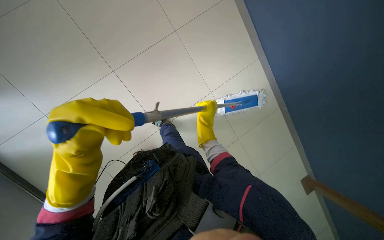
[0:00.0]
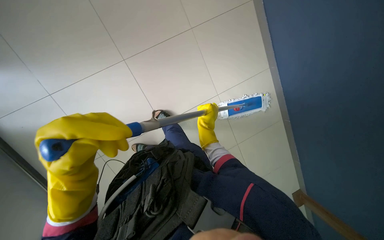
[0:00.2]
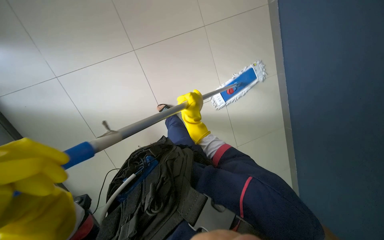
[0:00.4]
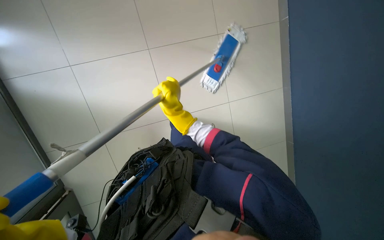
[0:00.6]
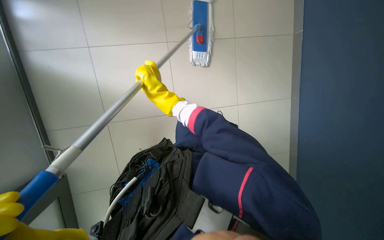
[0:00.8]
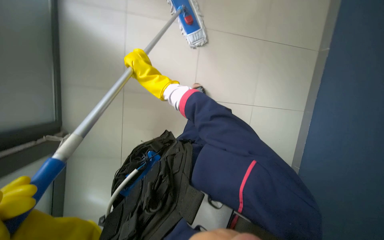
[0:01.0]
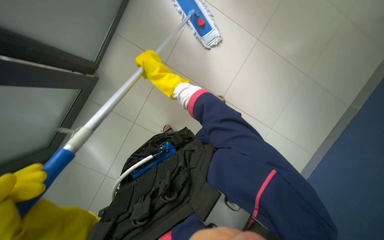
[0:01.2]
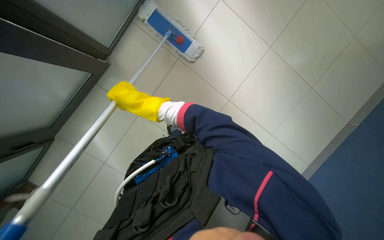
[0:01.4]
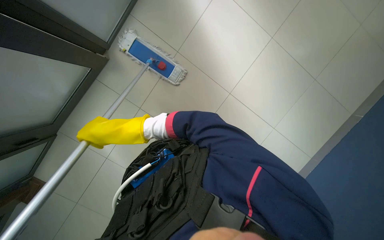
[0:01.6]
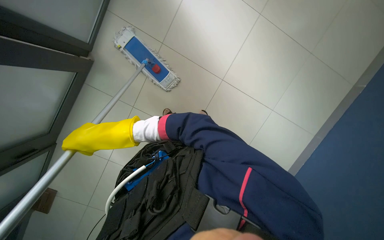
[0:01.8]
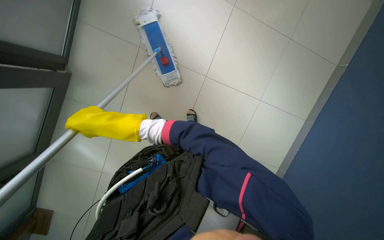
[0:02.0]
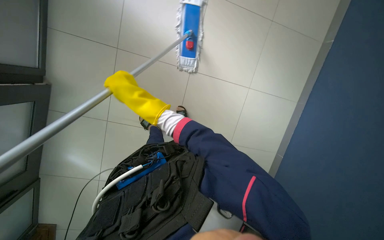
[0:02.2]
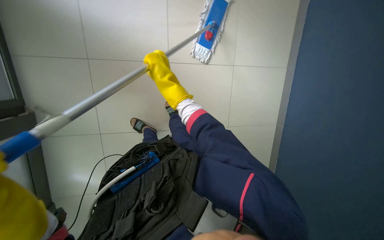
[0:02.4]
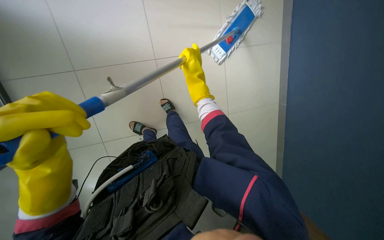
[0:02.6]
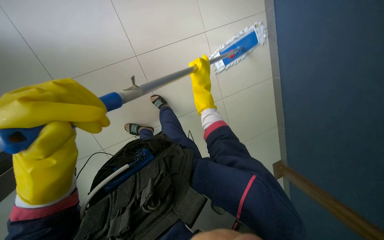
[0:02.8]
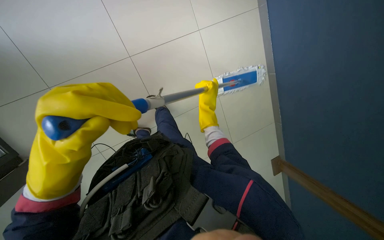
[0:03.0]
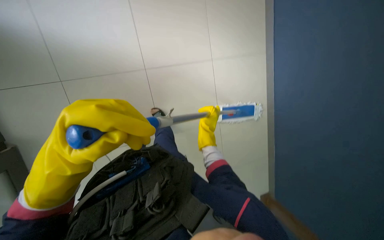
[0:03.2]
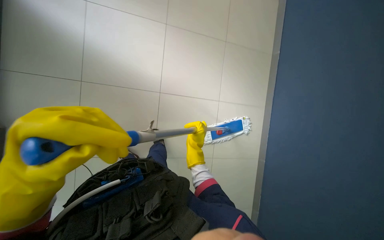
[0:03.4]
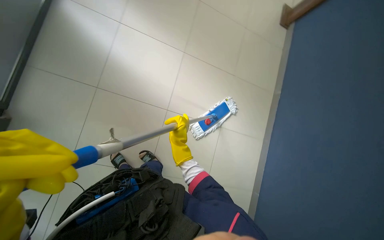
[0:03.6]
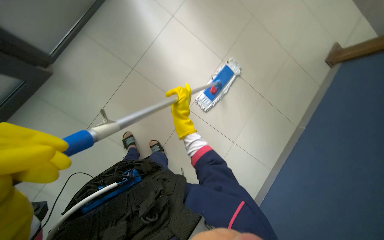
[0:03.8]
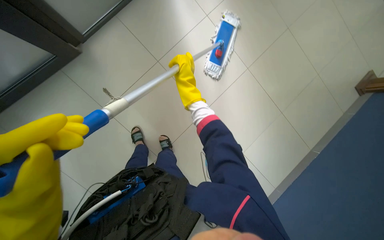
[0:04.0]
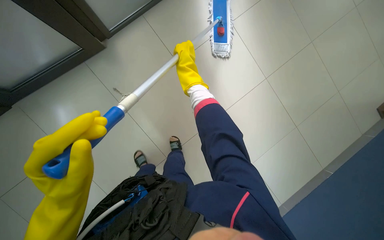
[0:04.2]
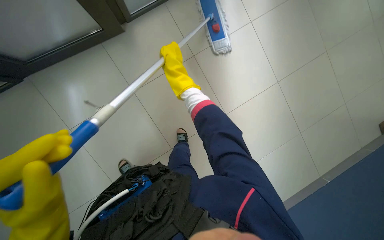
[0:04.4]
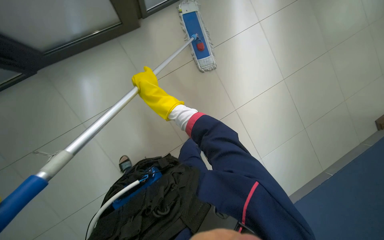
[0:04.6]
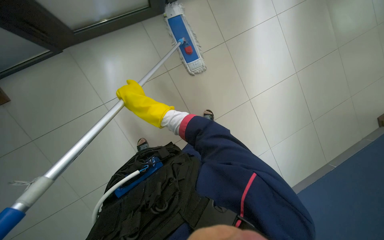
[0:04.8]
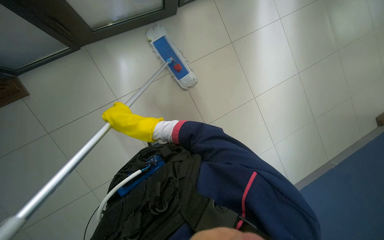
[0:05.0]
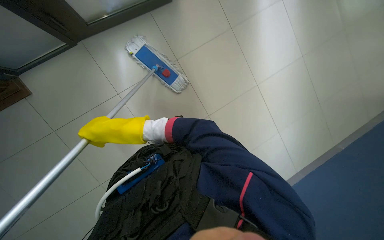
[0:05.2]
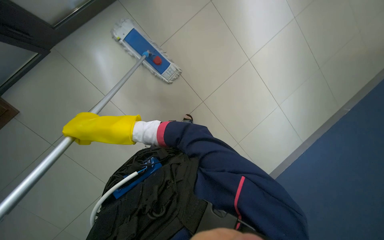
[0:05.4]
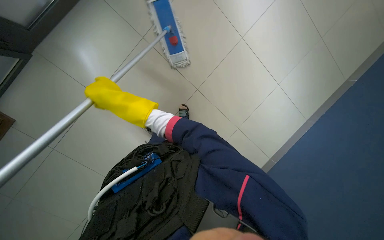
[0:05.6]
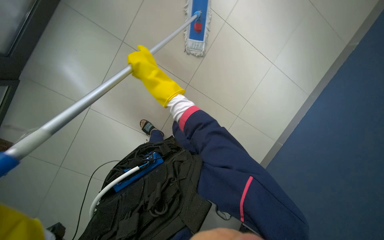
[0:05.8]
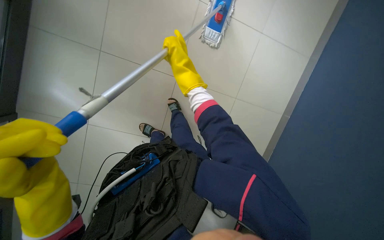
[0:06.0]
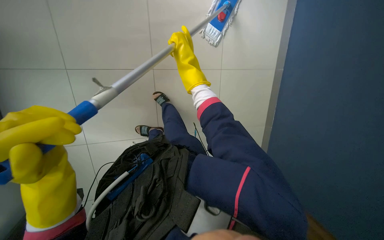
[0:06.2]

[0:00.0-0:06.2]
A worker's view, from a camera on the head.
Job: mopping floor.
The whole recording: Mopping the floor. The worker is mopping thr floor.
0:00.0 to 0:01.6: The right hand travels to the left and nearer to the camera by some 30 cm.
0:04.6 to 0:06.2: The right hand goes approximately 20 cm to the right and up the picture.

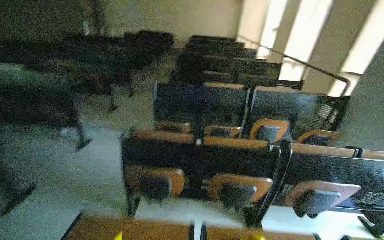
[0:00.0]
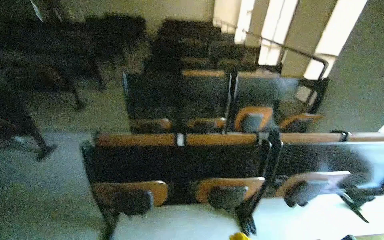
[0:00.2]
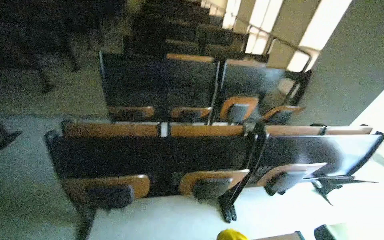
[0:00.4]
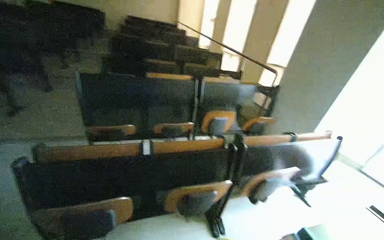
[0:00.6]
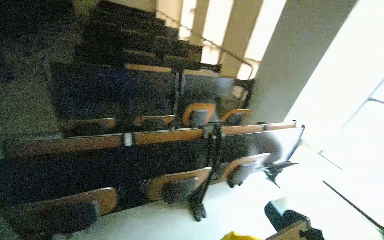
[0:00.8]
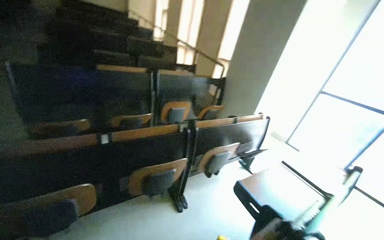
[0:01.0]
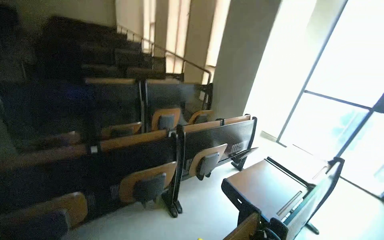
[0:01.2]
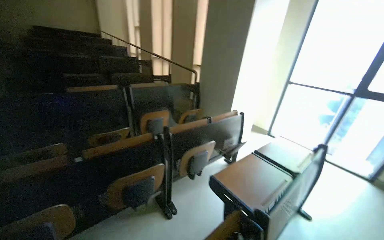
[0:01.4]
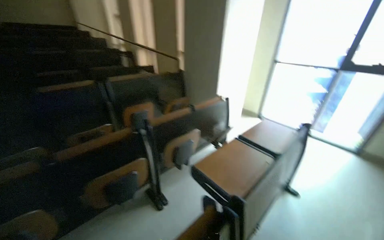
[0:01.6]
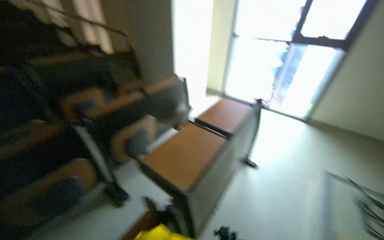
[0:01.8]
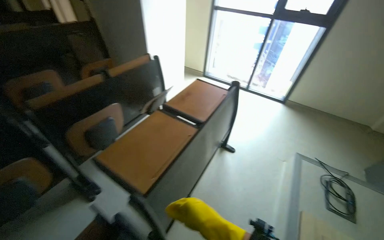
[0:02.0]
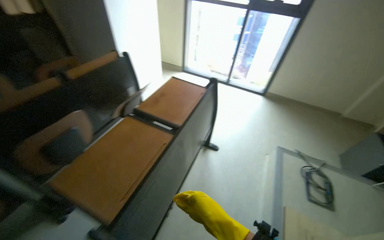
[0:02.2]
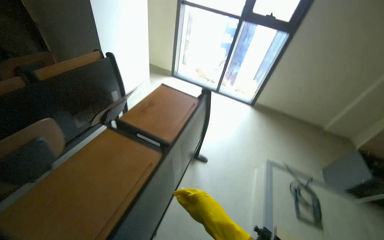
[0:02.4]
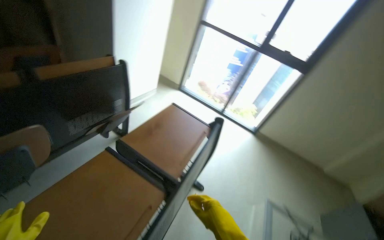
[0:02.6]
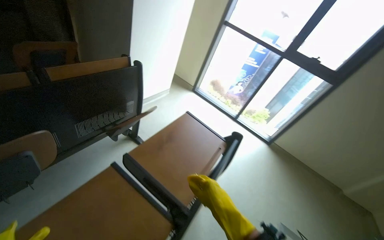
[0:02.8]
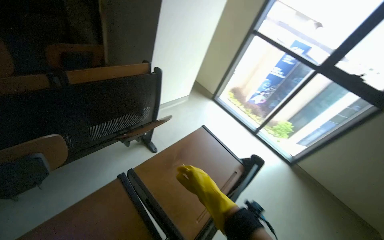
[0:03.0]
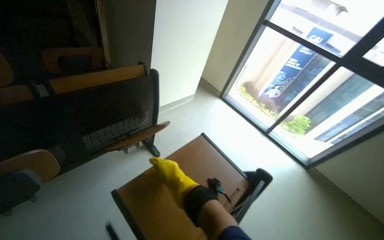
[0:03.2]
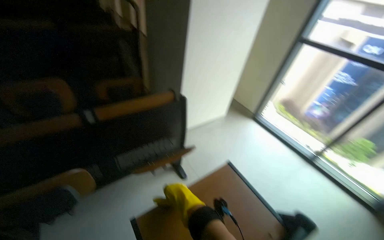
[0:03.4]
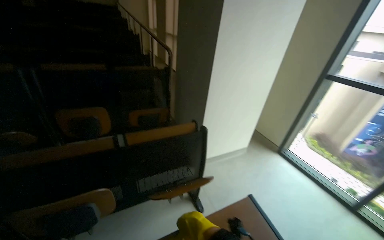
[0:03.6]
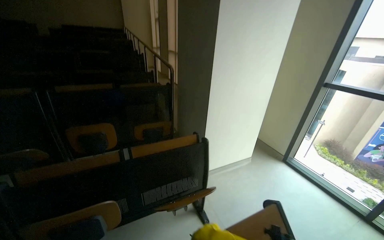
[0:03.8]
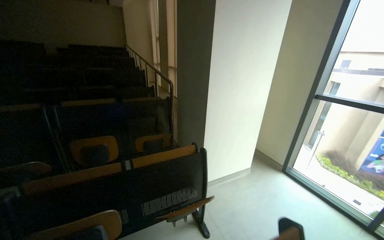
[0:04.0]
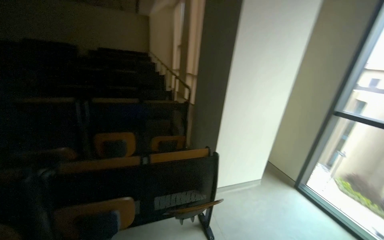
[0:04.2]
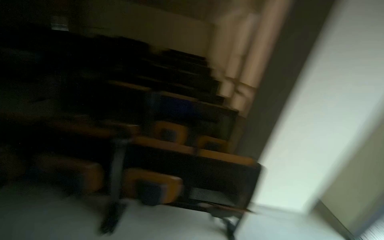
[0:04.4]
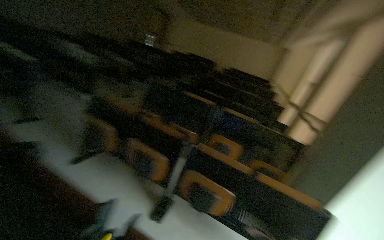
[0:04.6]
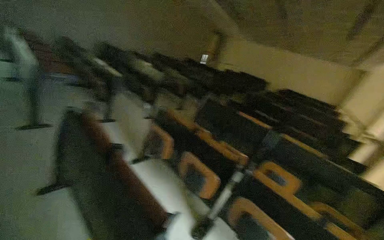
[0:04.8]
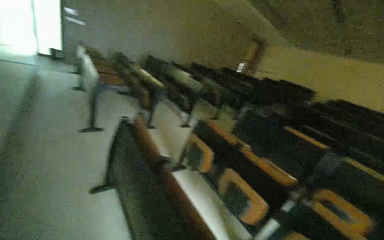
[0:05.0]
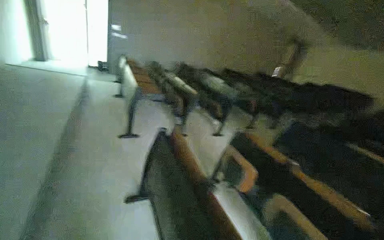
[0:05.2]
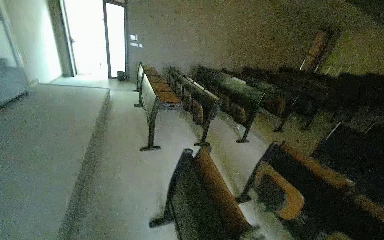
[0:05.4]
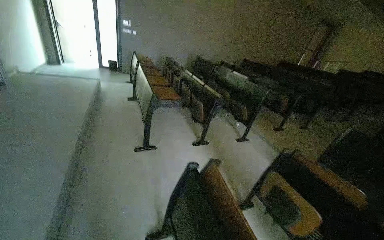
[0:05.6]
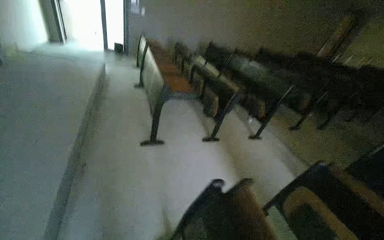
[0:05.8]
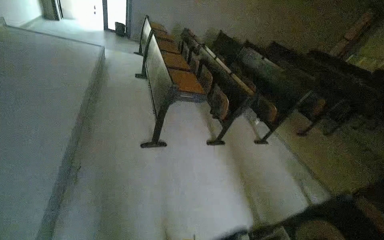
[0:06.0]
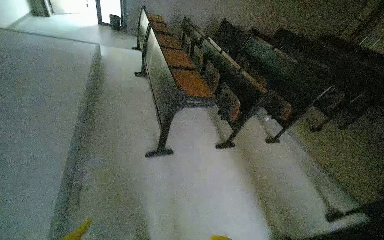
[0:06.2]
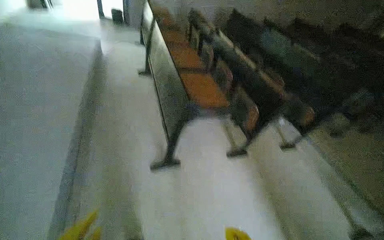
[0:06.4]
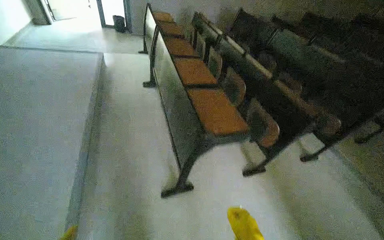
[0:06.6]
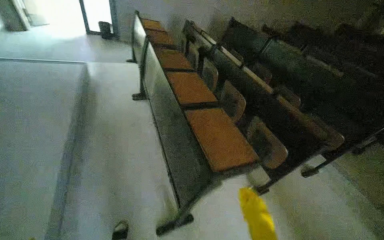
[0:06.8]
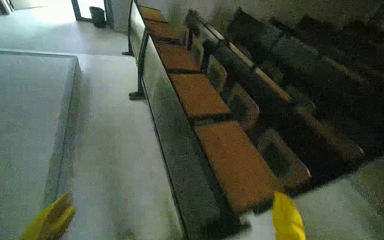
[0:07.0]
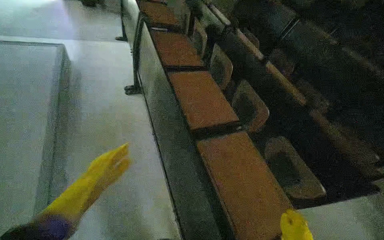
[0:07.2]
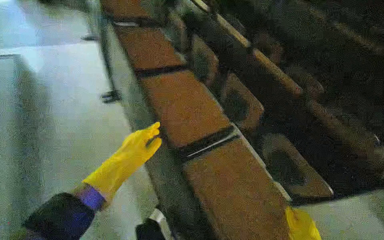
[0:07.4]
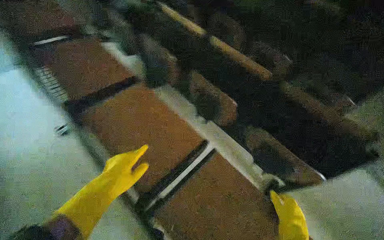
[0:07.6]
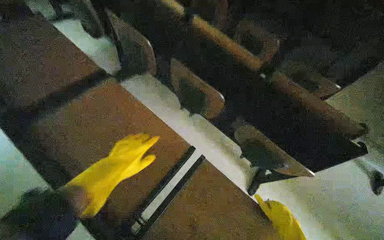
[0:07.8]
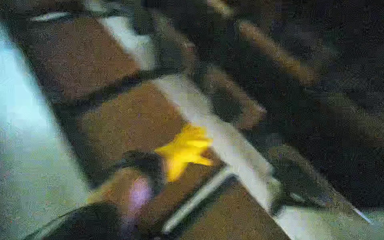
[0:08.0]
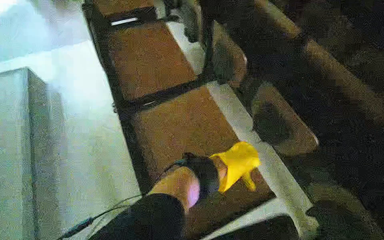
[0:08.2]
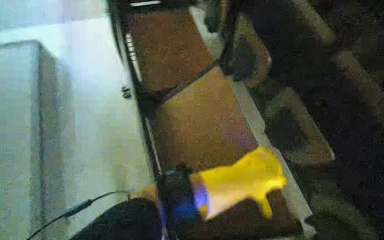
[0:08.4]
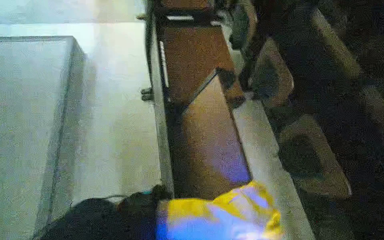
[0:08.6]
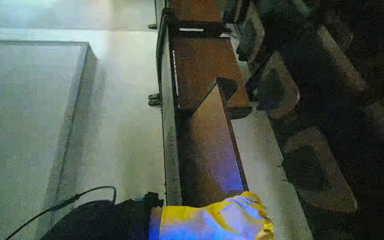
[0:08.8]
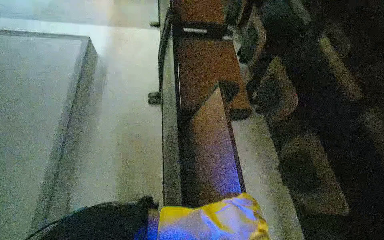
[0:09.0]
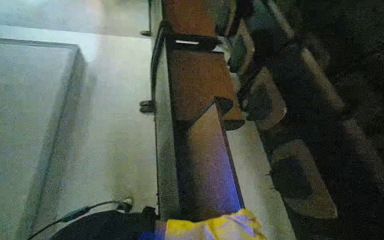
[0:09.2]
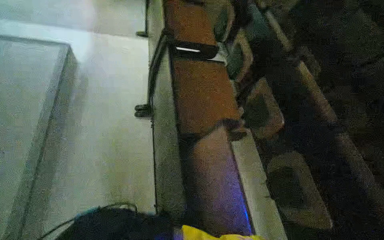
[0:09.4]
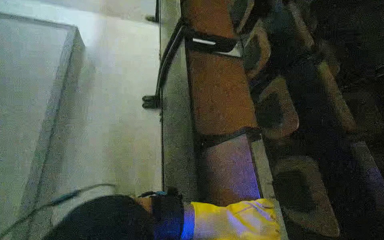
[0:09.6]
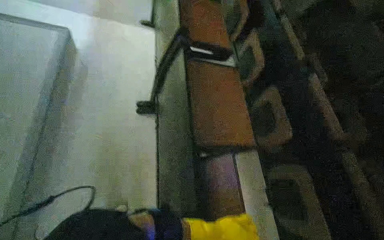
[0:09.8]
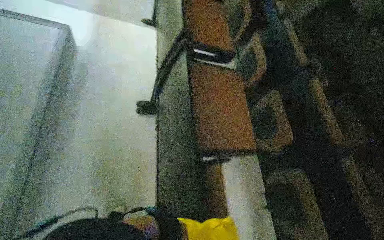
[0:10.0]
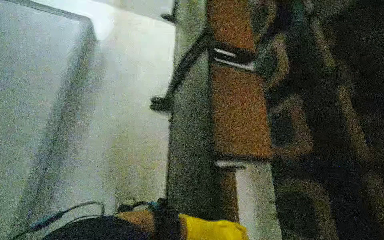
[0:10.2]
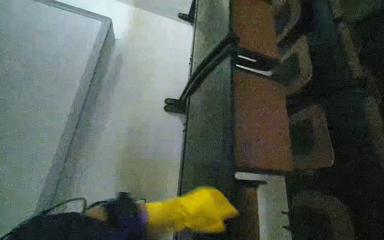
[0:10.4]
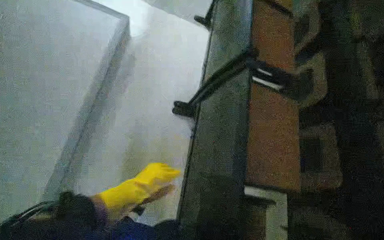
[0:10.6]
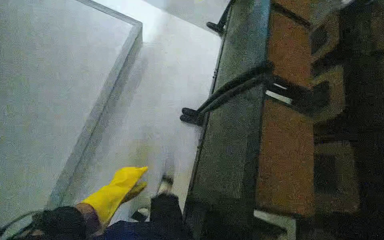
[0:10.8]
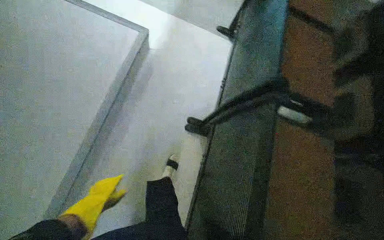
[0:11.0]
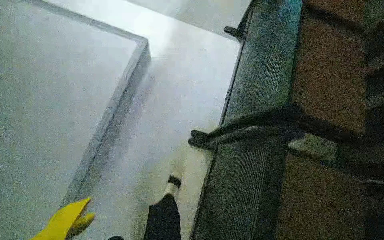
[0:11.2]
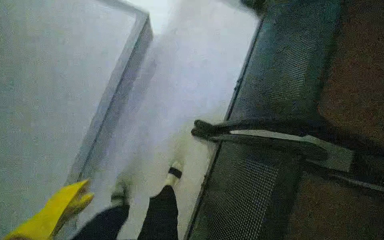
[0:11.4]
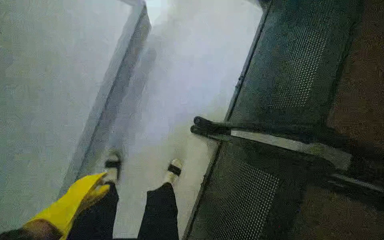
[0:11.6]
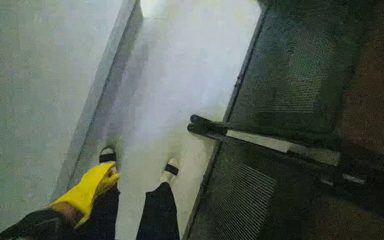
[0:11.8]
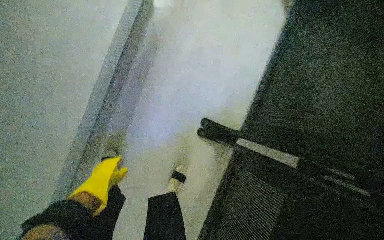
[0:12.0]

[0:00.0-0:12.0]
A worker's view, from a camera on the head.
Job: organizing items.
The whole recording: Folding Lecture Hall Desks. The worker folds the lecture hall desks.
0:00.0 to 0:01.6: The head turns to the right by approximately 45 degrees.
0:01.6 to 0:03.0: The wearer moves about 90 cm. The camera sweeps to the right, by roughly 20 degrees.
0:03.0 to 0:04.4: The head turns to the left by about 50 degrees. The camera pitches upward, by about 30 degrees.
0:04.4 to 0:06.0: The wearer moves about 1.5 m. The wearer's head swings about 65 degrees to the left.
0:06.0 to 0:07.6: The wearer moves approximately 1.5 m. The view tilts roughly 20 degrees downward. Everything in view rotates some 25 degrees counterclockwise.
0:10.4 to 0:12.0: The camera is carried some 60 cm. The wearer looks about 20 degrees further to the left. The view tips downward by about 15 degrees.

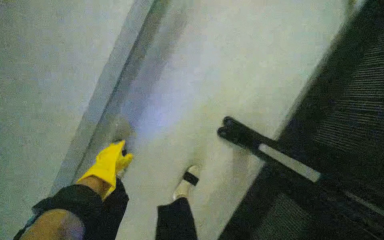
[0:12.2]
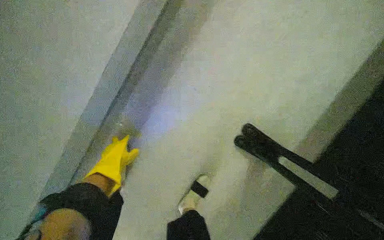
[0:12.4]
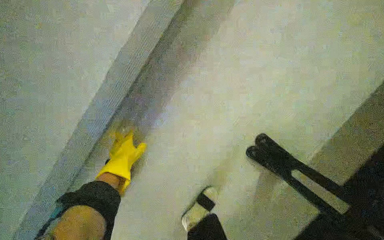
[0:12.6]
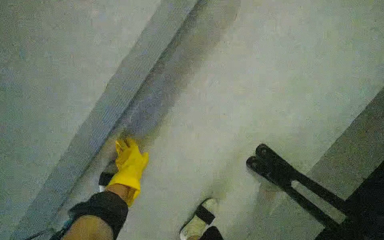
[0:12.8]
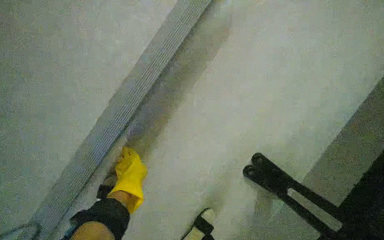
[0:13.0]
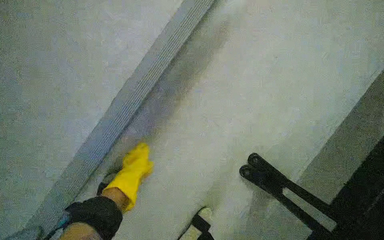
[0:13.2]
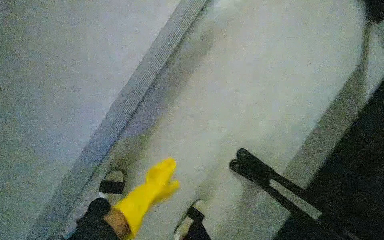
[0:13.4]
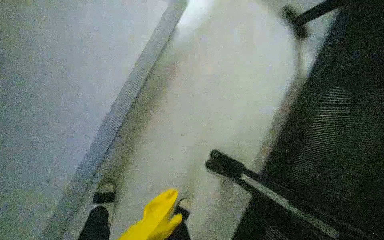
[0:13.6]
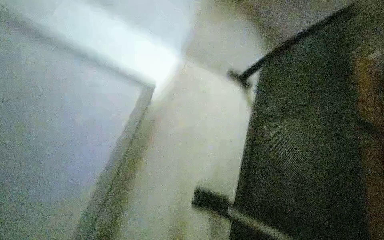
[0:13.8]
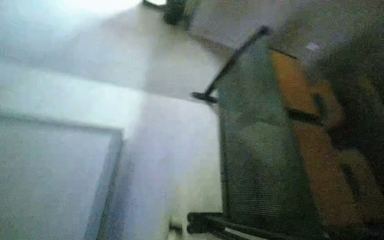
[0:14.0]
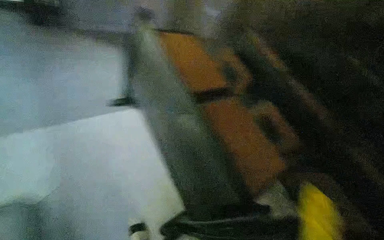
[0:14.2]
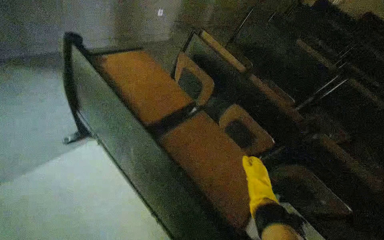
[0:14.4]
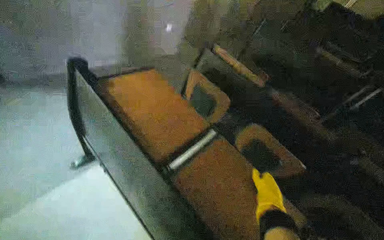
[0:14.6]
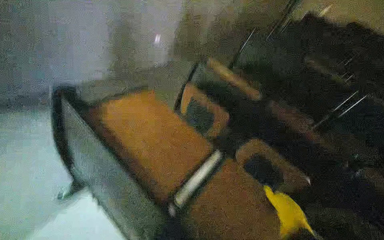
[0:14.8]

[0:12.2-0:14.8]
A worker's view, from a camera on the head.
Job: organizing items.
The whole recording: Folding Lecture Hall Desks. The worker folds the lecture hall desks.
0:12.2 to 0:13.4: The left hand moves to the right, roughly 10 cm.
0:13.4 to 0:14.8: The head turns to the right by approximately 25 degrees.
